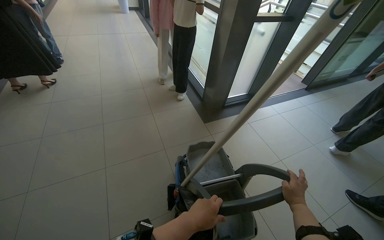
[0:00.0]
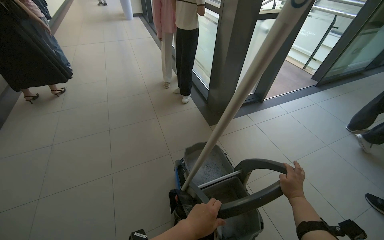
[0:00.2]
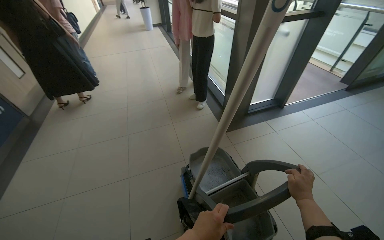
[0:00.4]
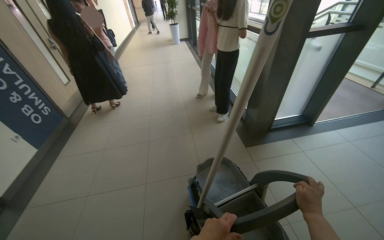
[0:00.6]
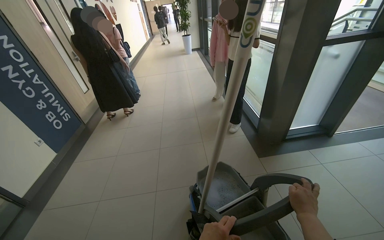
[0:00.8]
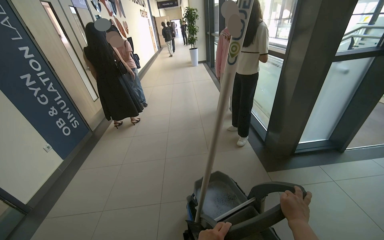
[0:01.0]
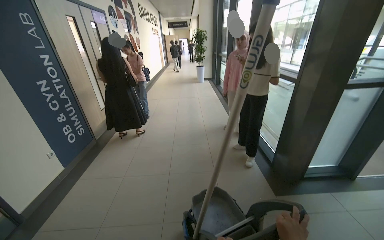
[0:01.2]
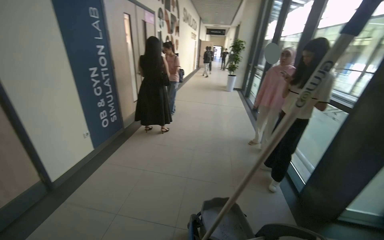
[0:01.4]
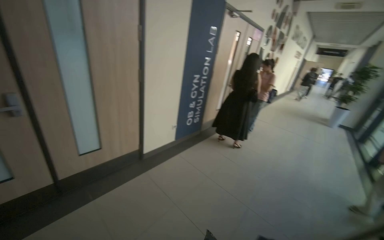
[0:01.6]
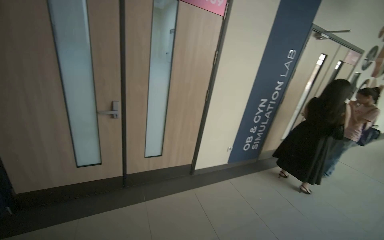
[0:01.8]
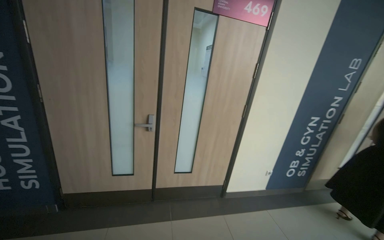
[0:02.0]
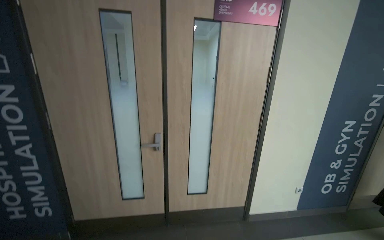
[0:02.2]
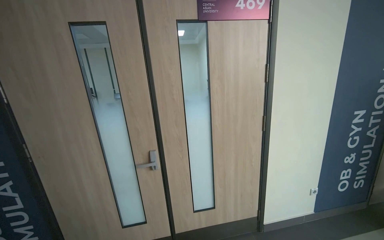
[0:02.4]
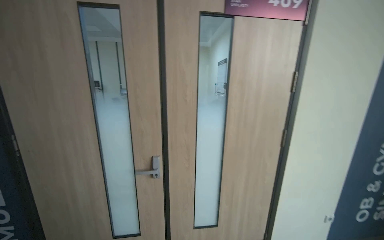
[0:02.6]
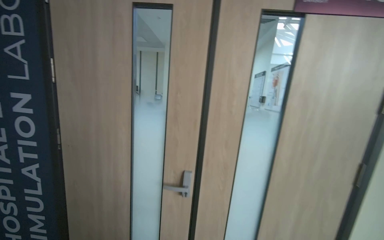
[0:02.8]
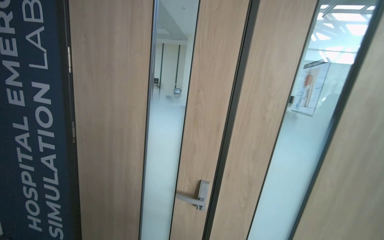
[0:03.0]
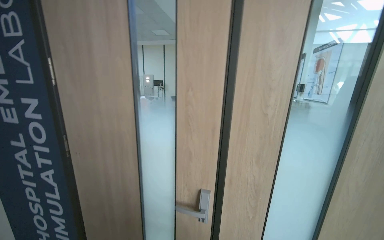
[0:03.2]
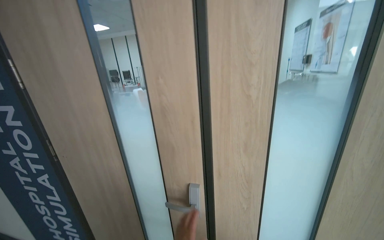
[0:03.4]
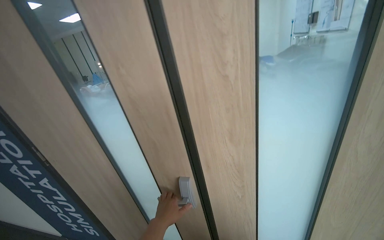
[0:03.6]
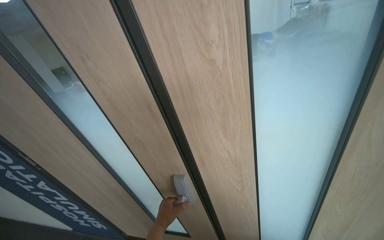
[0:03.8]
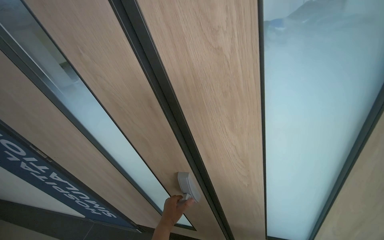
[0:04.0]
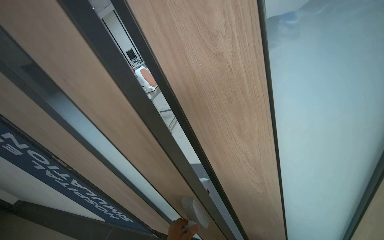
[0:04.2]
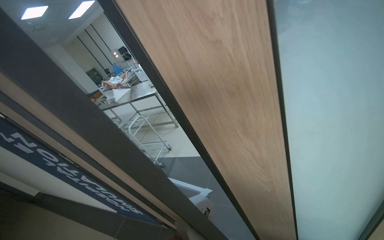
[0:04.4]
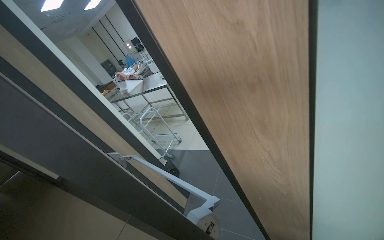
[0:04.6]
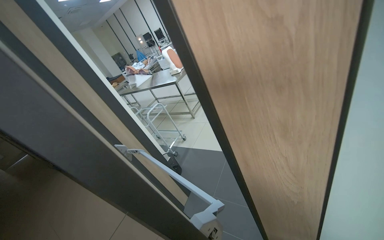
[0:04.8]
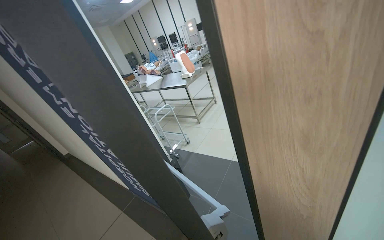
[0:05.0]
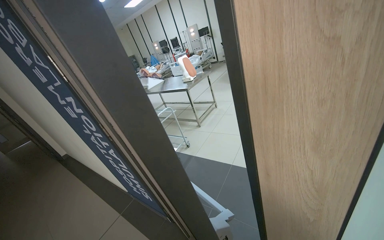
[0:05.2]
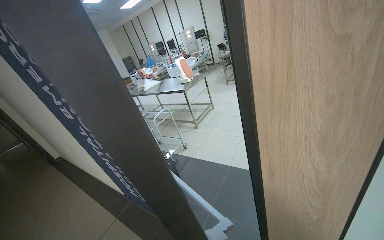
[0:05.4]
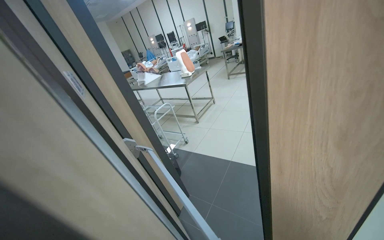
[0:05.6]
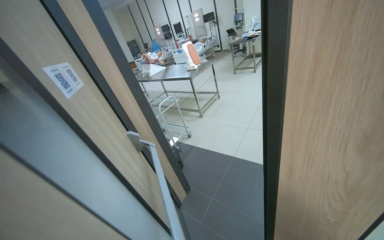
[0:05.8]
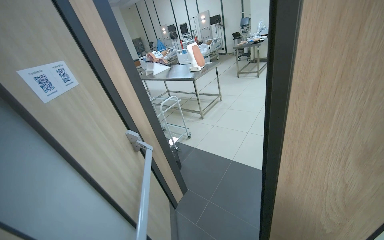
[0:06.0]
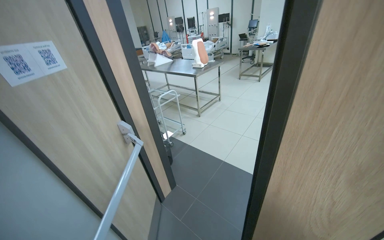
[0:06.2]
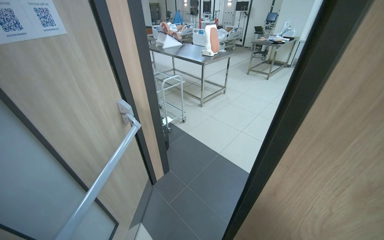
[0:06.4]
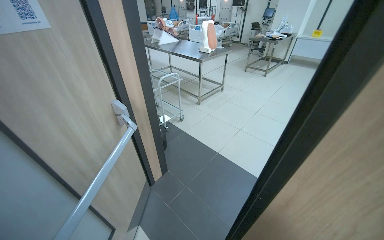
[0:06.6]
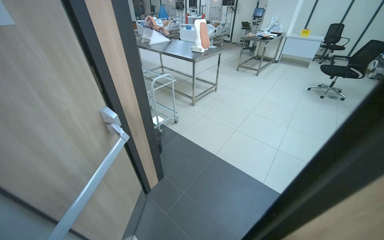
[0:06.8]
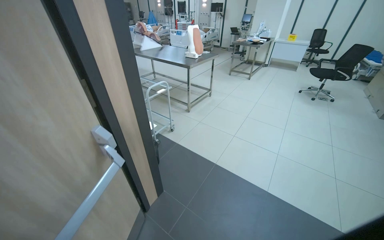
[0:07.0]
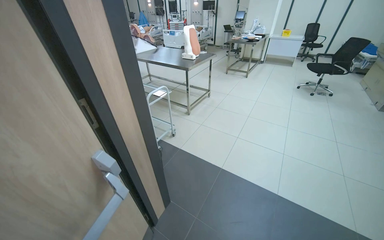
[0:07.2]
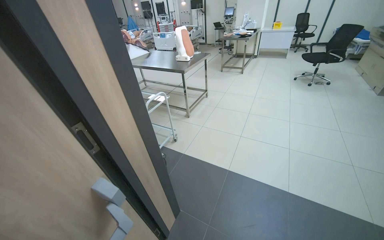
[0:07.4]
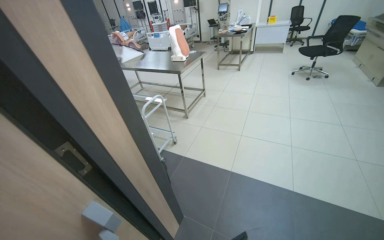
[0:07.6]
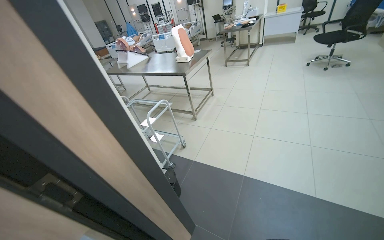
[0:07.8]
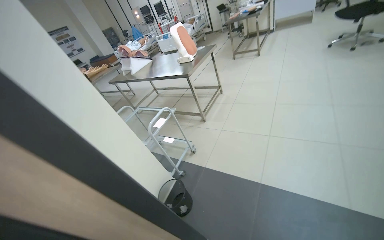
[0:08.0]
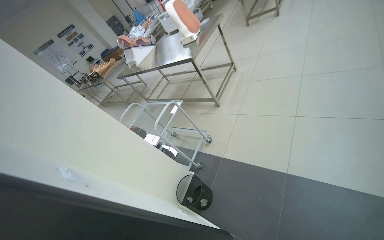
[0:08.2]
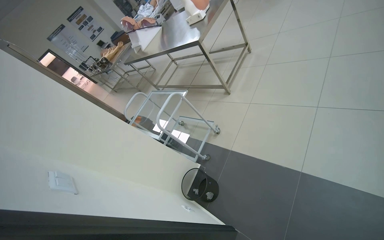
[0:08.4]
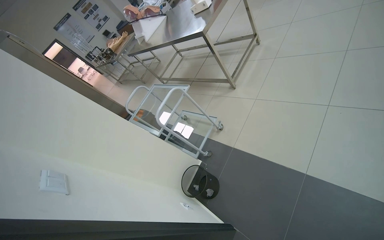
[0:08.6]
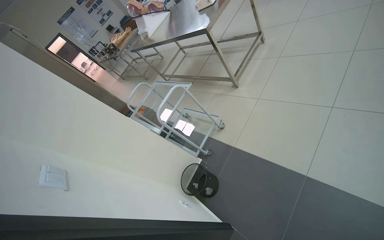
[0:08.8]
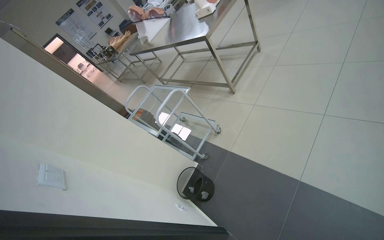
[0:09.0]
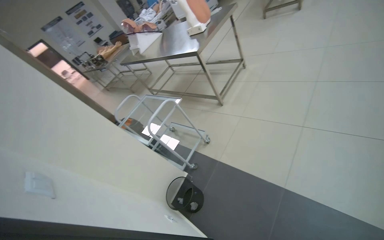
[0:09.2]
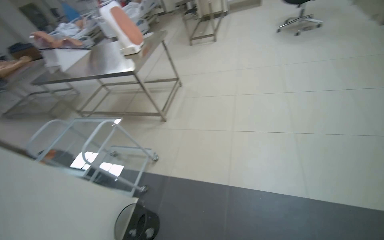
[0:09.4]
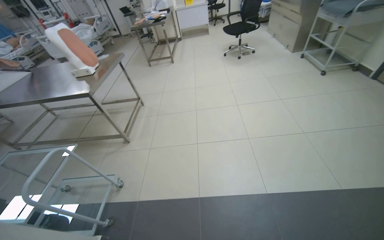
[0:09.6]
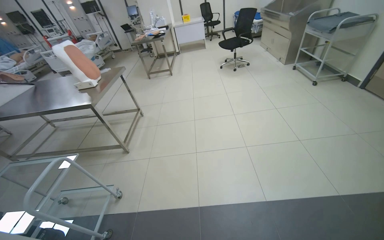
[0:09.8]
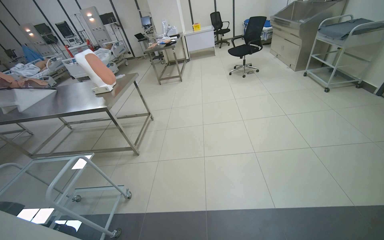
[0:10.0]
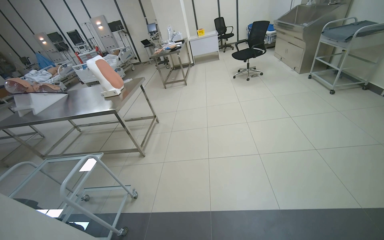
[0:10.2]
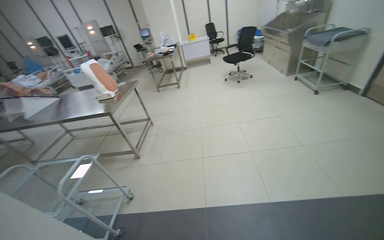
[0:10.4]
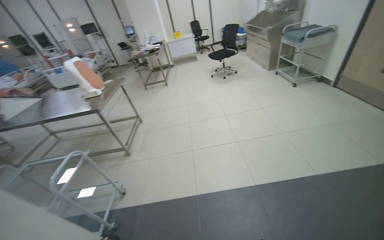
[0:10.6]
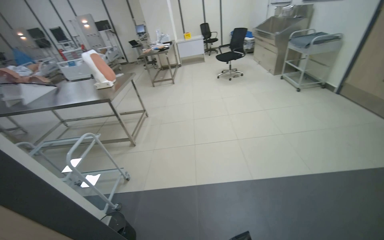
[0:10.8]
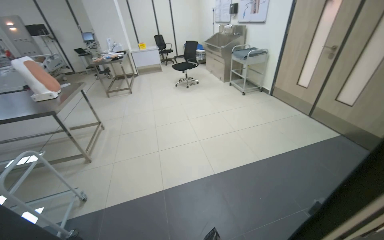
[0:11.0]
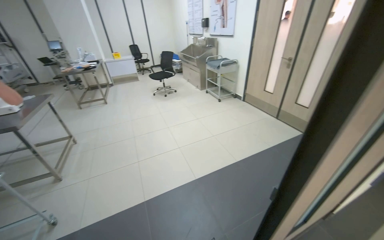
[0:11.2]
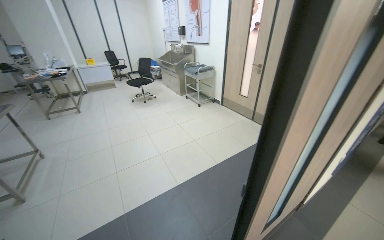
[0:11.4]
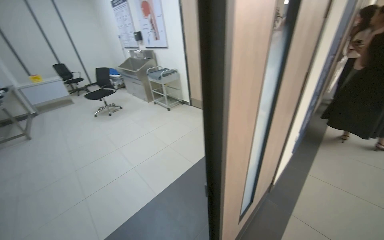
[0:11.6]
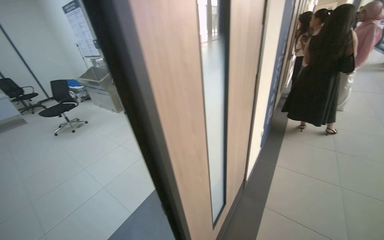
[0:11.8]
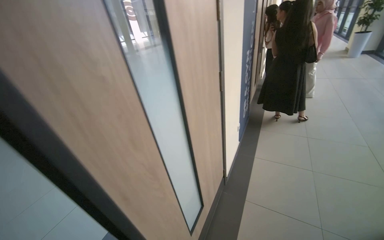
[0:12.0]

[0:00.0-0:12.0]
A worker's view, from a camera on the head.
Job: preparing cleaning supplies.
The whole recording: Pushing cleaning cart down hallway. The worker pushes a cleaning cart down the hallway, navigating doors and people.
0:00.0 to 0:01.6: The wearer looks some 70 degrees further to the left. The view tips upward by about 25 degrees.
0:01.6 to 0:03.0: The camera is carried about 80 cm. The head rotates about 60 degrees to the left. The view tips upward by approximately 20 degrees.
0:03.0 to 0:04.4: The wearer moves some 50 cm. The view swings approximately 20 degrees to the left. The camera pitches downward, by some 25 degrees. Everything in view rotates approximately 25 degrees counterclockwise.
0:06.0 to 0:07.6: The camera is carried roughly 50 cm.
0:07.6 to 0:09.0: The camera travels about 60 cm. The view pans to the left by roughly 25 degrees. The view tilts approximately 20 degrees downward.
0:09.0 to 0:10.4: The head turns to the right by some 40 degrees. The view tips upward by approximately 25 degrees.
0:10.4 to 0:12.0: The camera is carried approximately 70 cm. The wearer looks roughly 65 degrees further to the right.

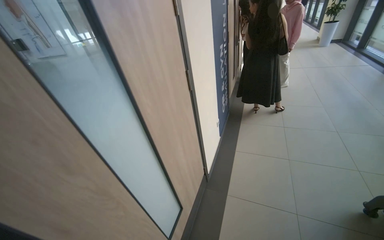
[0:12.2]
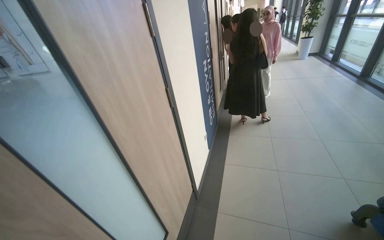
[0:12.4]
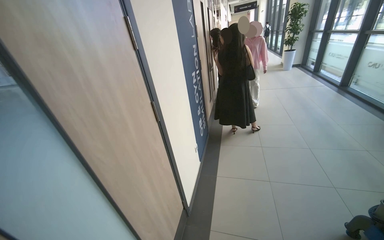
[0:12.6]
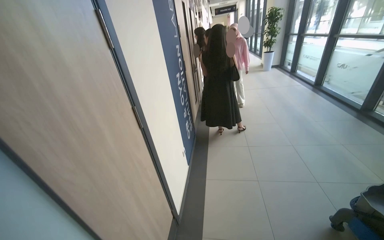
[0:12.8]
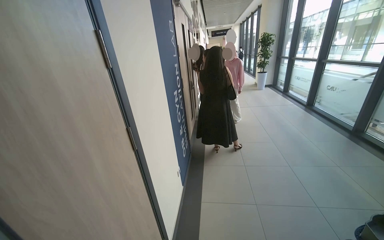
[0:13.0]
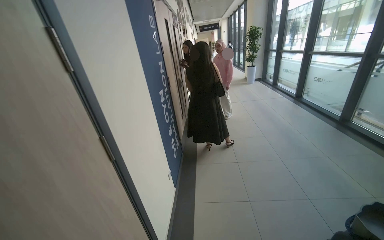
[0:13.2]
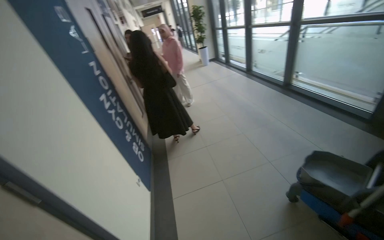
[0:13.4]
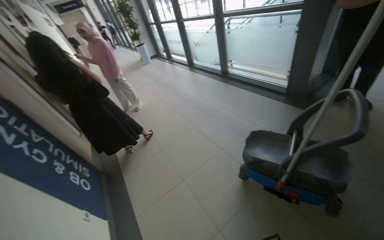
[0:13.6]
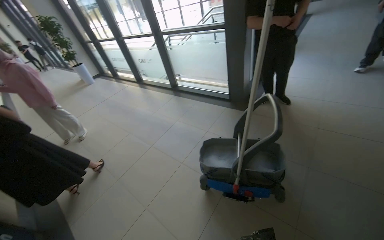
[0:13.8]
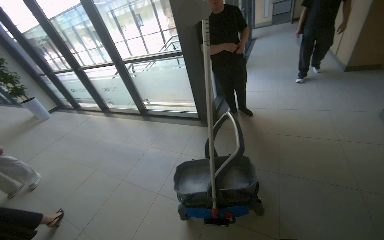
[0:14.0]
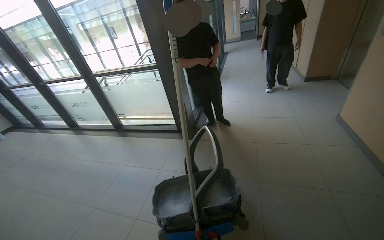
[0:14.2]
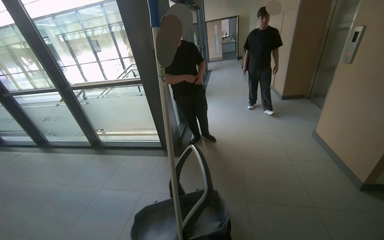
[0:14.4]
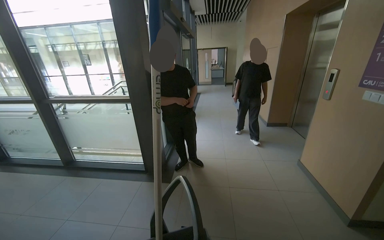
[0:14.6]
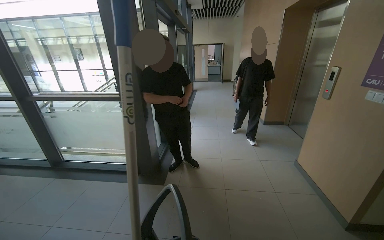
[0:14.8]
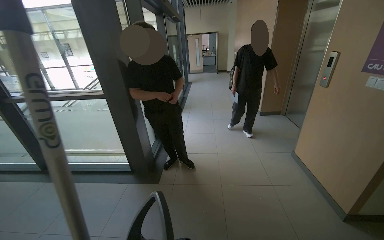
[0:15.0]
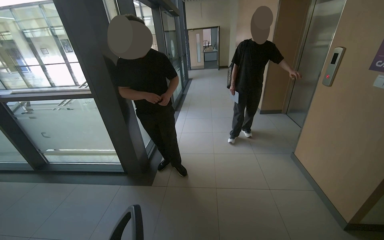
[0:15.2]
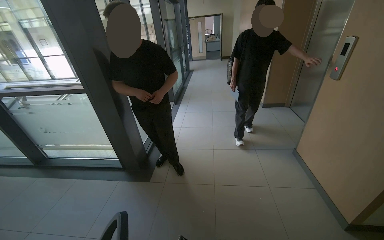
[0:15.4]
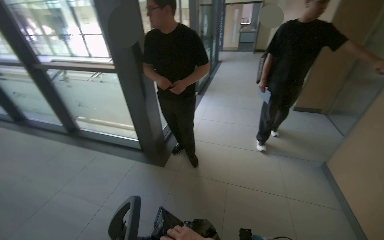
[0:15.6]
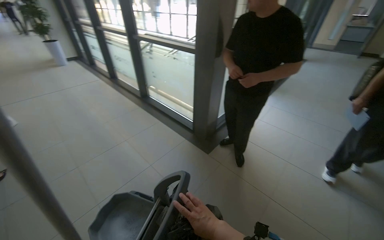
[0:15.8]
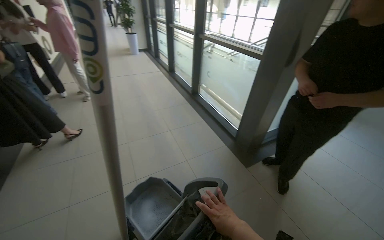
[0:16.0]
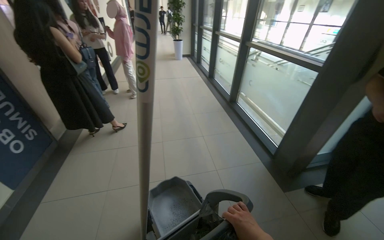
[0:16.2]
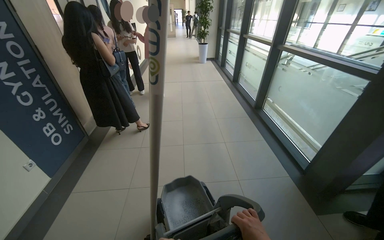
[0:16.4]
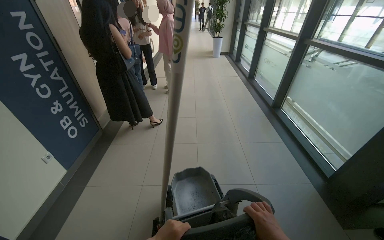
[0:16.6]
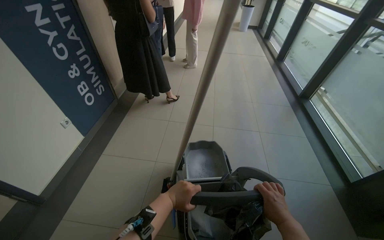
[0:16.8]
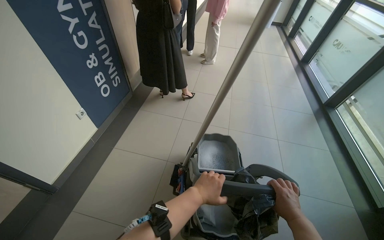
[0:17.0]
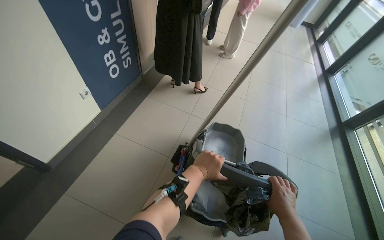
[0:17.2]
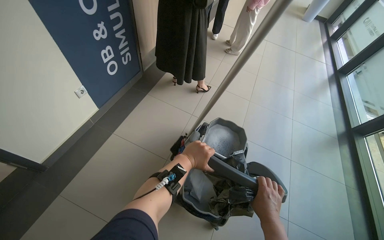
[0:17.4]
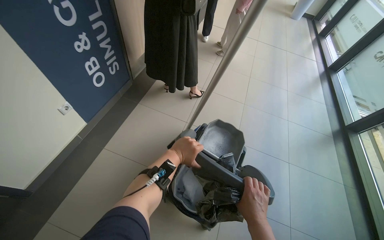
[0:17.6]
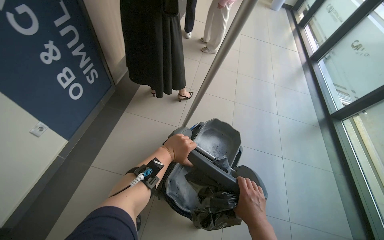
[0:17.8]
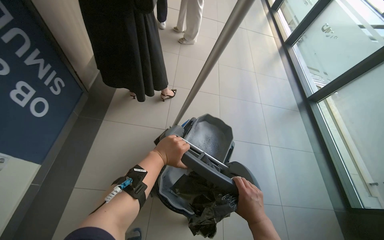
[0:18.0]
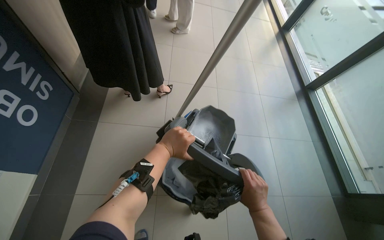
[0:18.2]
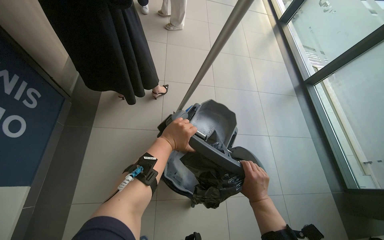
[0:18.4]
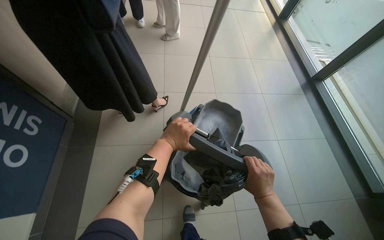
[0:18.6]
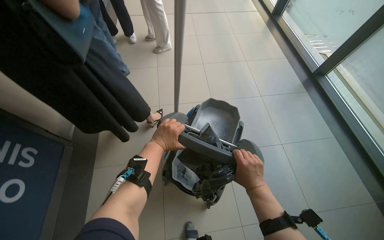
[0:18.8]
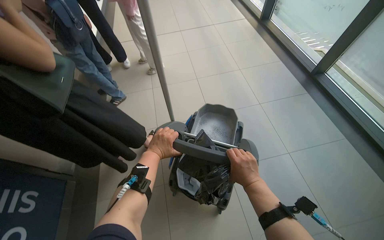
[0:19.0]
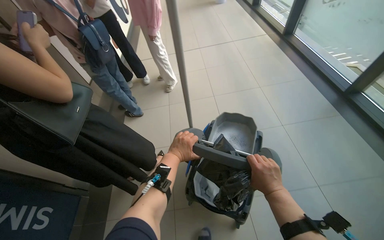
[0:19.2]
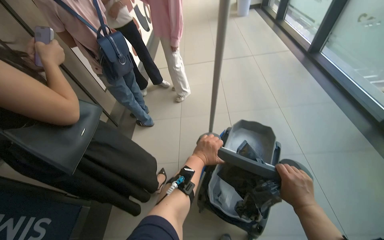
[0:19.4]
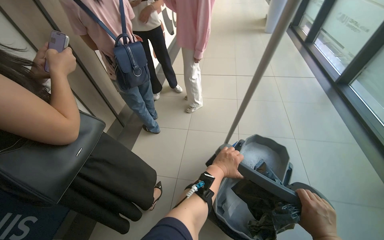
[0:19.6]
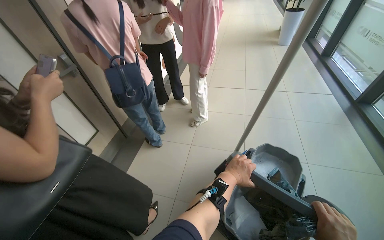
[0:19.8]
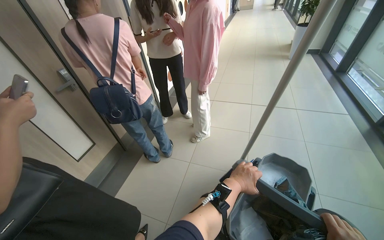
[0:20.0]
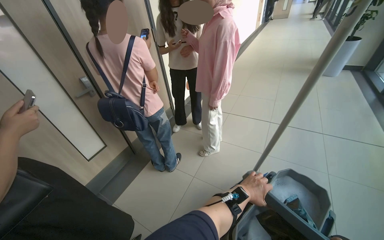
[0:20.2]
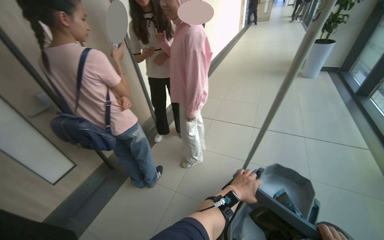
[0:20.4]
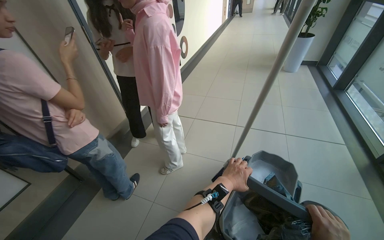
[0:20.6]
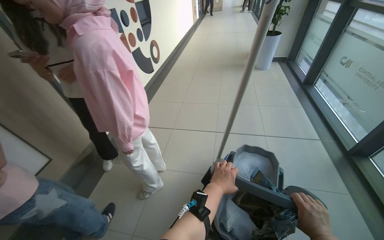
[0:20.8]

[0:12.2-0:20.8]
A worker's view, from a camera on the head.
Job: preparing cleaning supplies.
The whole recording: Pushing cleaning cart down hallway. The worker pushes a cleaning cart down the hallway, navigating doors and people.
0:12.2 to 0:13.6: The camera is carried about 60 cm. The wearer looks roughly 55 degrees further to the right.
0:13.6 to 0:15.0: The wearer moves about 60 cm. The wearer's head swings some 50 degrees to the right. The view tips upward by some 25 degrees.
0:15.0 to 0:16.6: The wearer's head swings approximately 85 degrees to the left.
0:16.6 to 0:18.0: The head travels about 90 cm. The camera pitches downward, by roughly 25 degrees.
0:18.0 to 0:19.4: The wearer moves some 70 cm. The view swings approximately 15 degrees to the left.
0:19.4 to 0:20.8: The head travels approximately 1 m.
